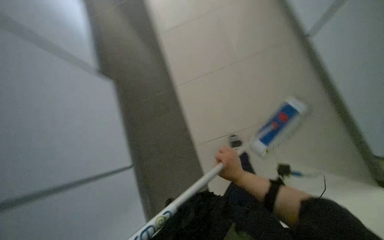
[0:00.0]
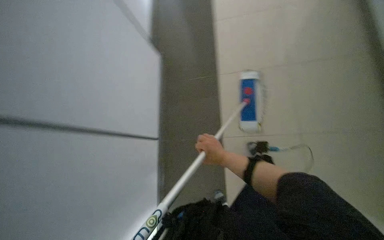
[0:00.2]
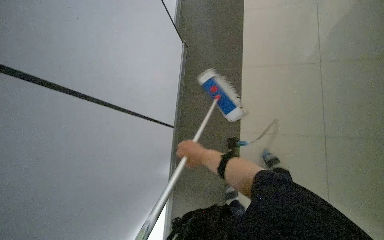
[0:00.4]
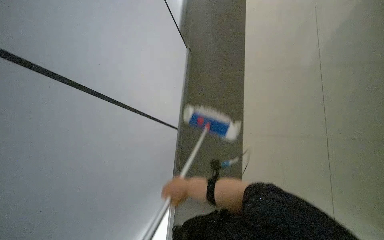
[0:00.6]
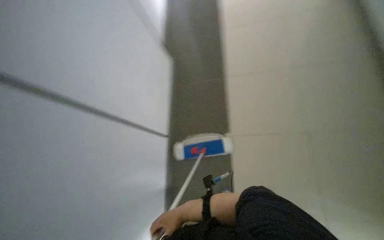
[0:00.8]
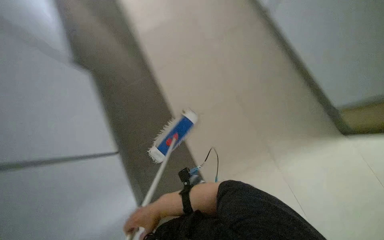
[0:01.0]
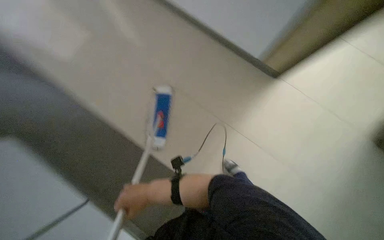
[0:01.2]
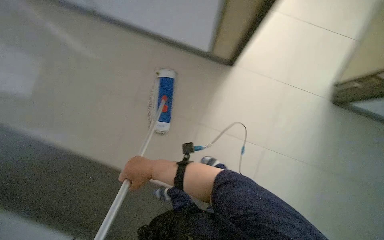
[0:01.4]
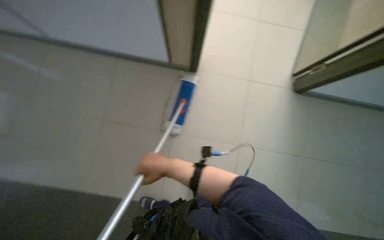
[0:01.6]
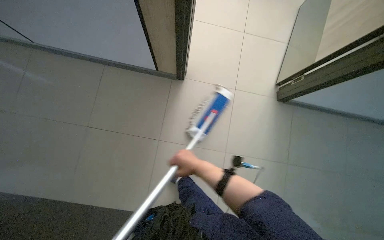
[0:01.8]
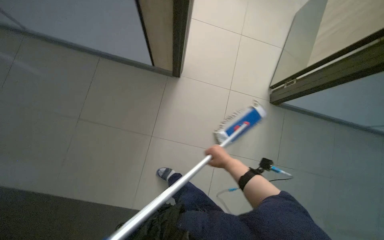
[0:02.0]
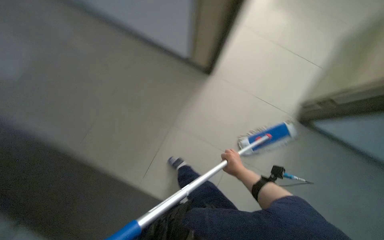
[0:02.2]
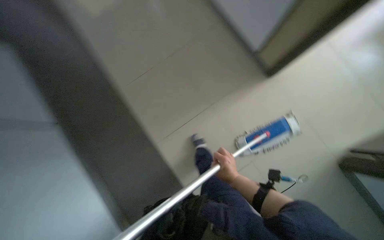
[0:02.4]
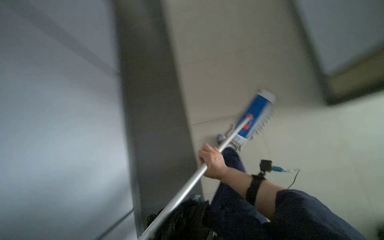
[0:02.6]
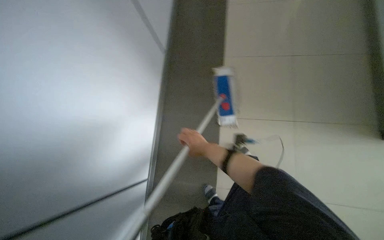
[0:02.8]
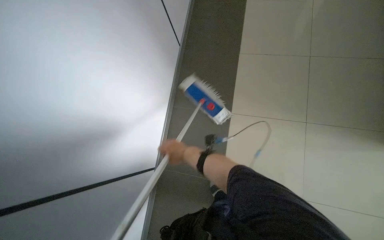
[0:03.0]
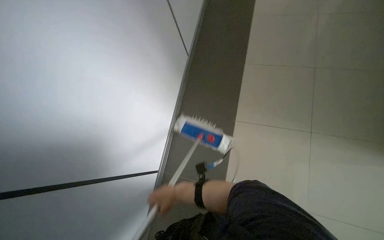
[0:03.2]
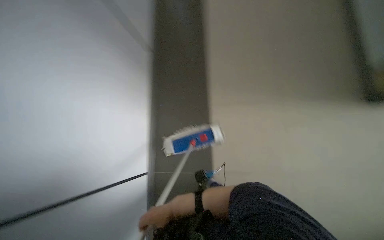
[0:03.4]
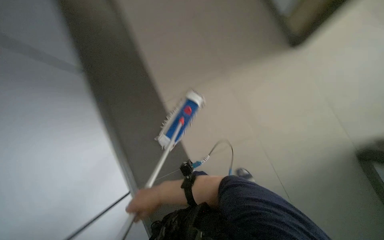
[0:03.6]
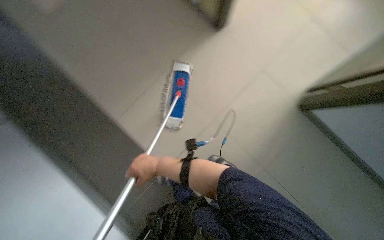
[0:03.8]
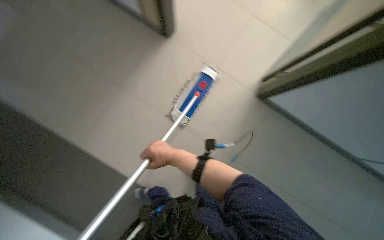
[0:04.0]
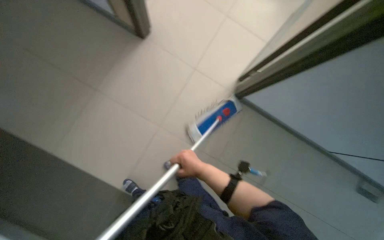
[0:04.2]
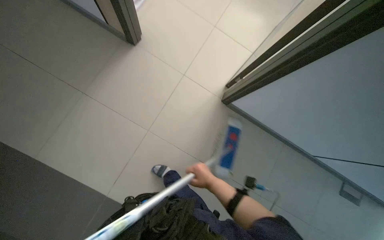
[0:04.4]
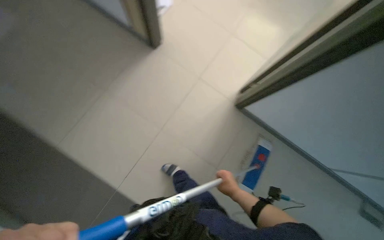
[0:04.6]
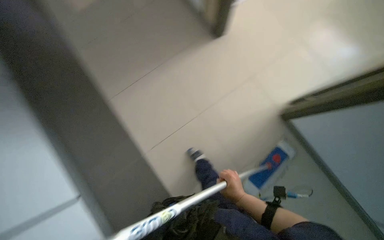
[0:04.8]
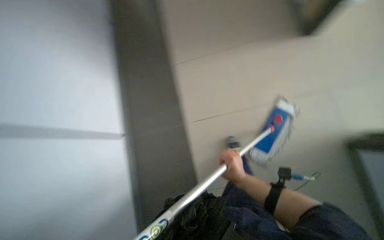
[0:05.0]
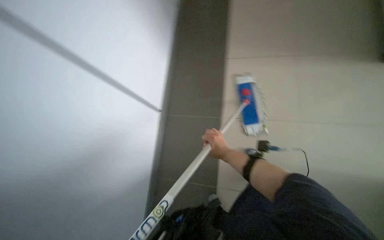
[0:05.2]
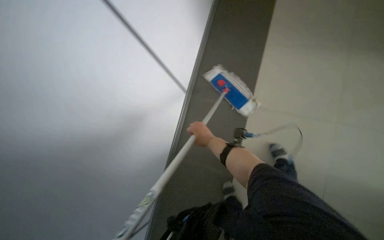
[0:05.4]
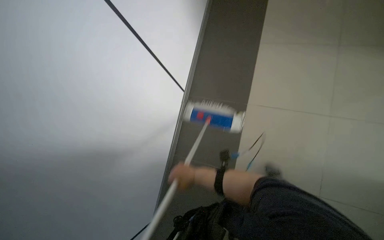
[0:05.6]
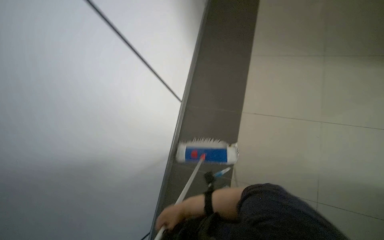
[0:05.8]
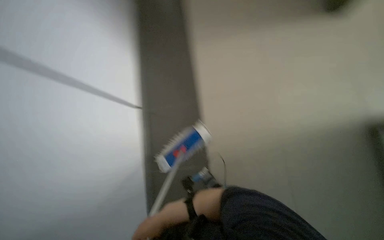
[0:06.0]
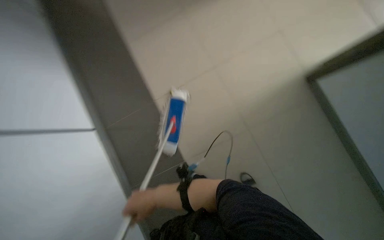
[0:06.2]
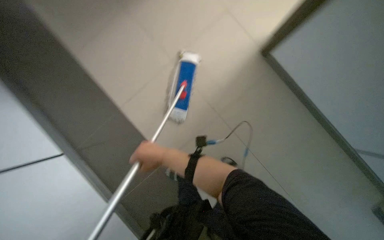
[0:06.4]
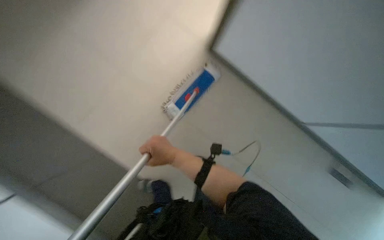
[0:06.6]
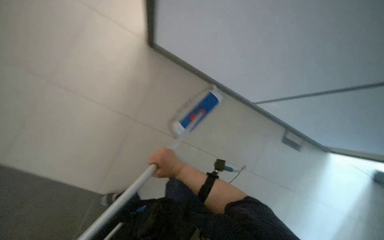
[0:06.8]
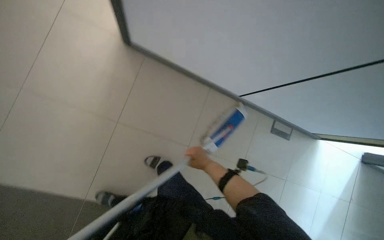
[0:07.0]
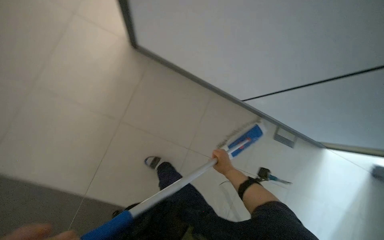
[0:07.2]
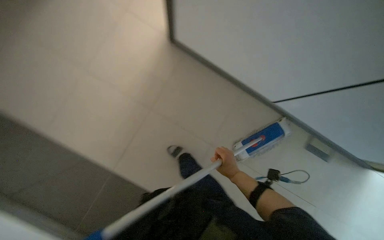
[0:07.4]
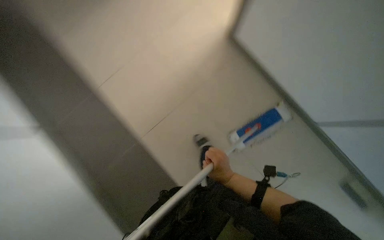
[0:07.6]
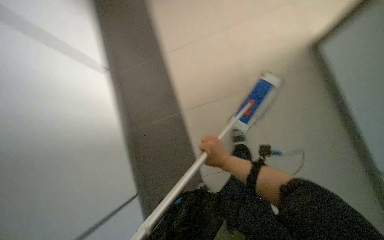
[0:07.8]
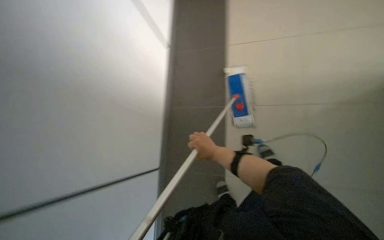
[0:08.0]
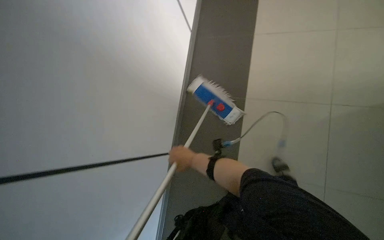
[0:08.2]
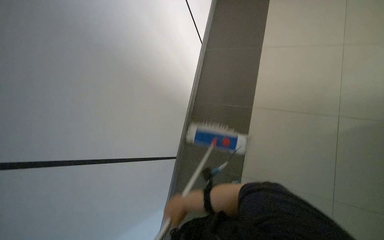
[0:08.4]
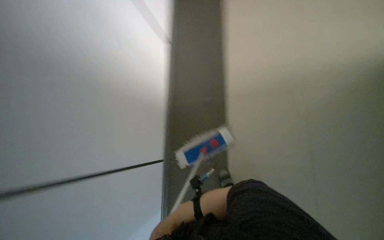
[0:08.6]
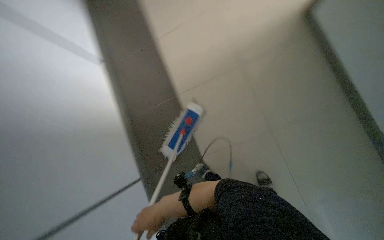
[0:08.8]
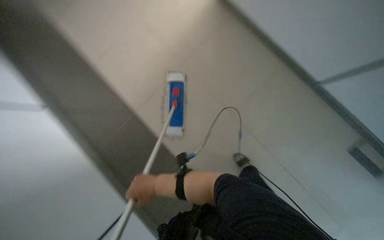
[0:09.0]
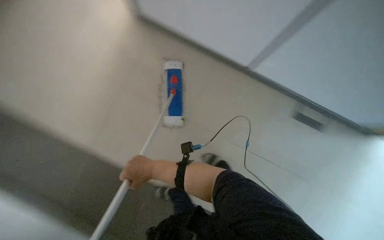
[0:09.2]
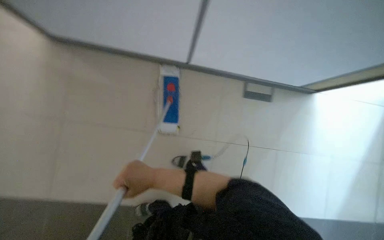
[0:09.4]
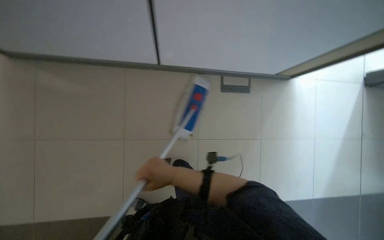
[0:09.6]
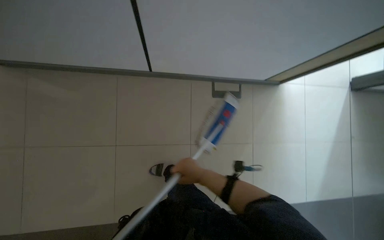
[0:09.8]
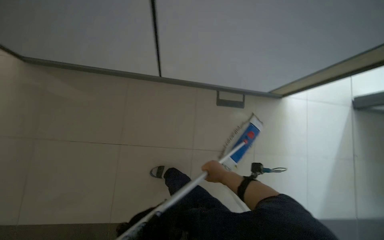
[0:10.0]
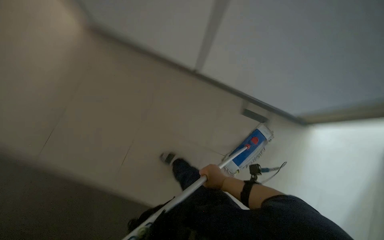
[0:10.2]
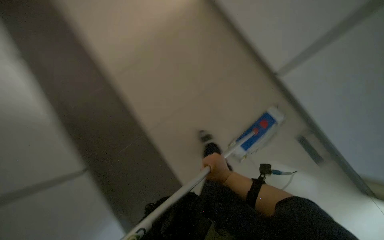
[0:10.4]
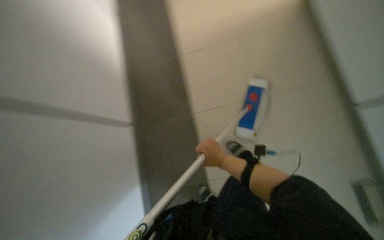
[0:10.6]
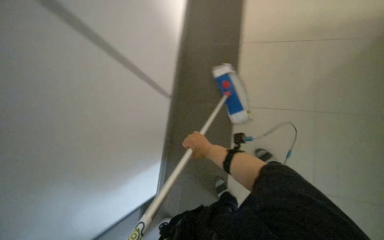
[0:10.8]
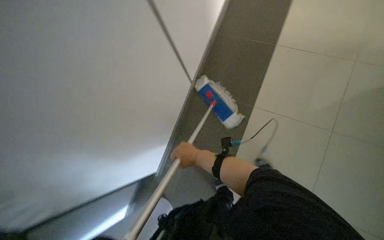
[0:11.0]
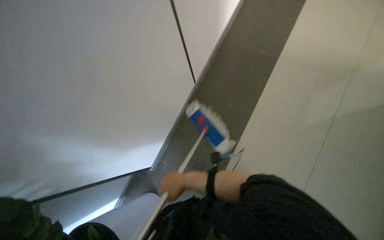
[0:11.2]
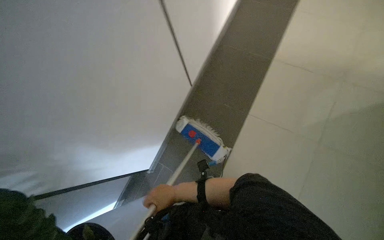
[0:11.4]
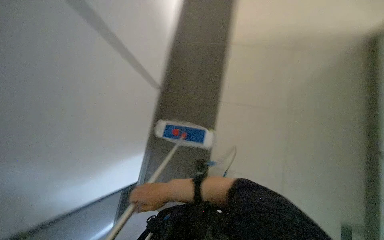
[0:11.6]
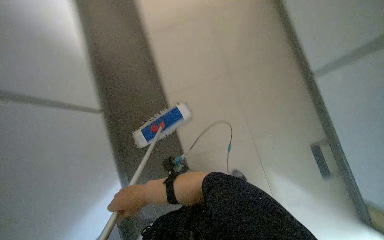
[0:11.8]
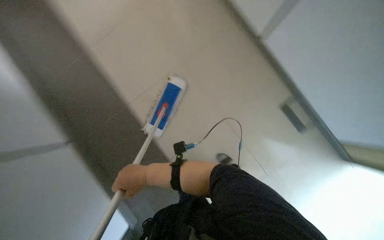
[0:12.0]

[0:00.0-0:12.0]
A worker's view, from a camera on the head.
Job: mopping floor.
The whole recording: Mopping the floor. The worker mops the floor of the room with a flat mop.
0:00.0 to 0:01.6: The right hand shifts some 20 cm to the left.
0:06.0 to 0:07.6: The camera is carried about 60 cm. The view tilts some 25 degrees upward.
0:10.4 to 0:12.0: The wearer's head swings some 60 degrees to the right. The wearer looks about 15 degrees further upward.

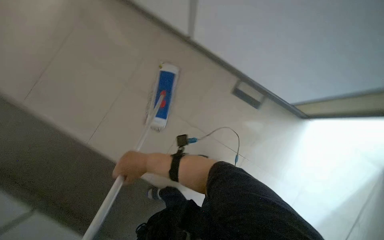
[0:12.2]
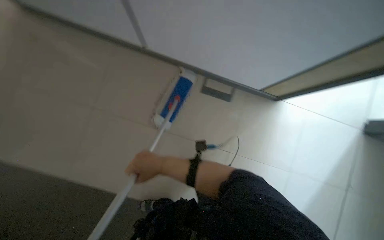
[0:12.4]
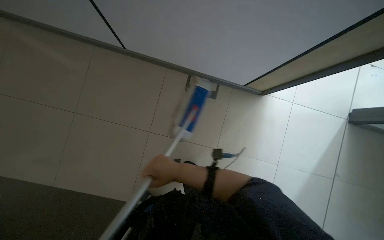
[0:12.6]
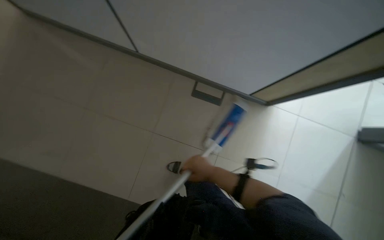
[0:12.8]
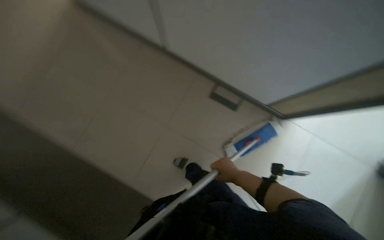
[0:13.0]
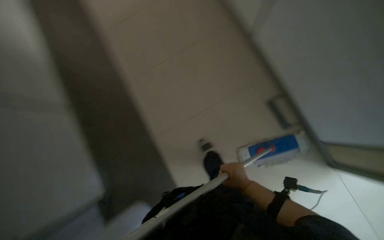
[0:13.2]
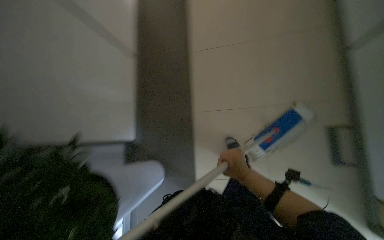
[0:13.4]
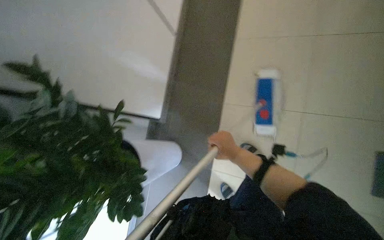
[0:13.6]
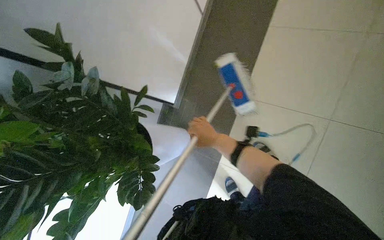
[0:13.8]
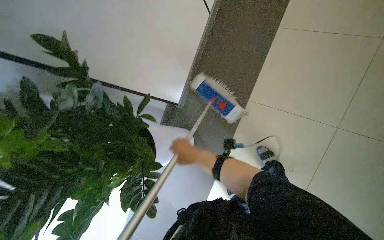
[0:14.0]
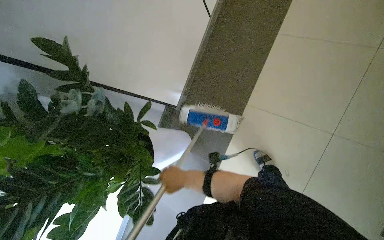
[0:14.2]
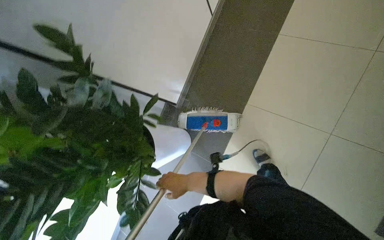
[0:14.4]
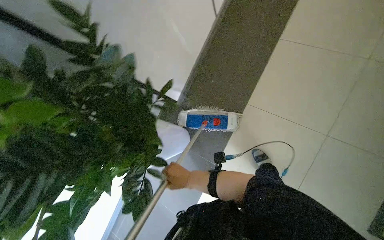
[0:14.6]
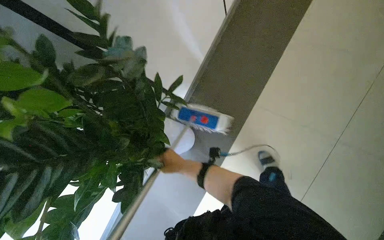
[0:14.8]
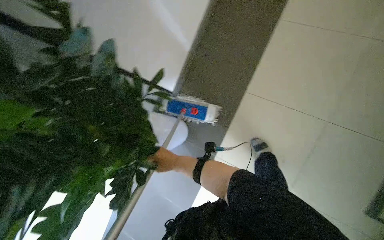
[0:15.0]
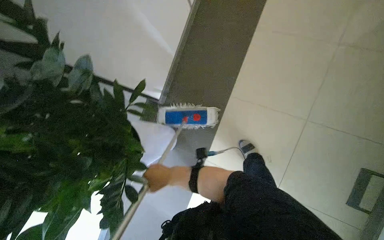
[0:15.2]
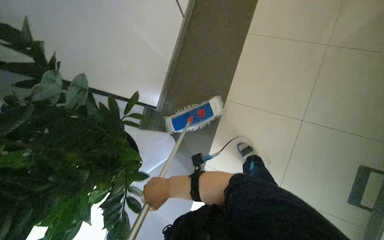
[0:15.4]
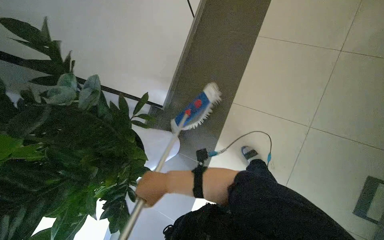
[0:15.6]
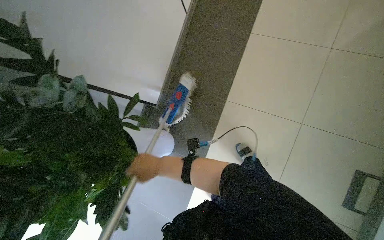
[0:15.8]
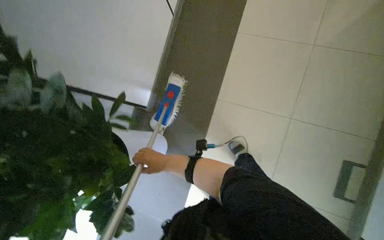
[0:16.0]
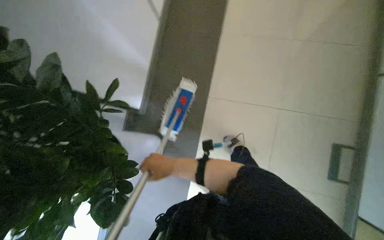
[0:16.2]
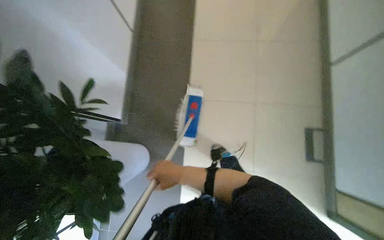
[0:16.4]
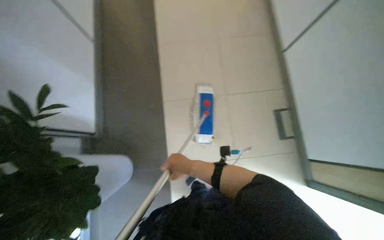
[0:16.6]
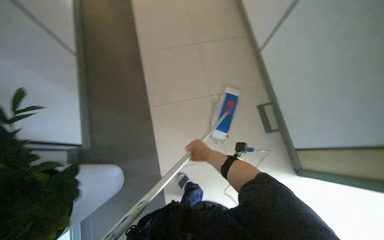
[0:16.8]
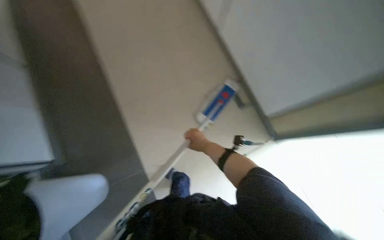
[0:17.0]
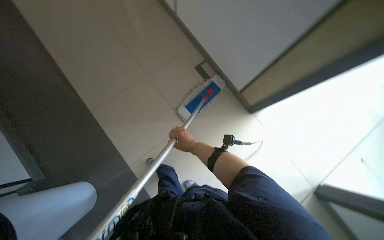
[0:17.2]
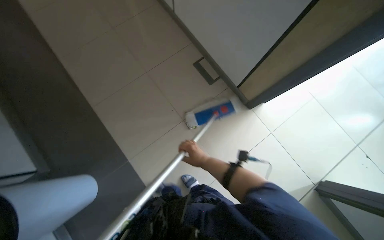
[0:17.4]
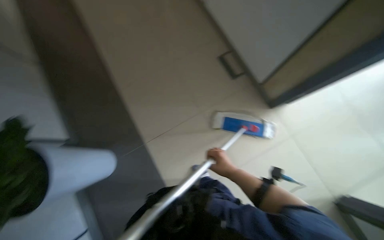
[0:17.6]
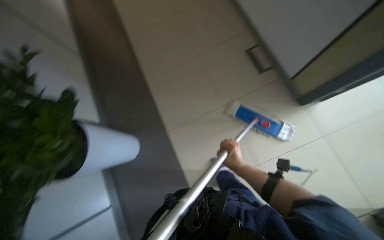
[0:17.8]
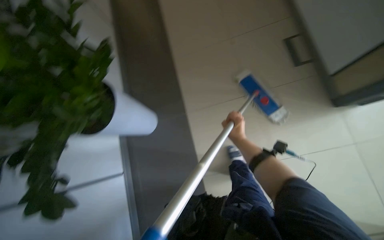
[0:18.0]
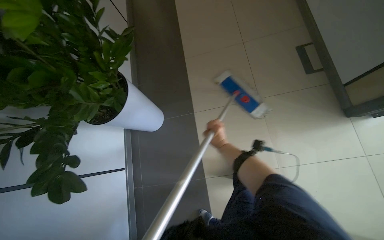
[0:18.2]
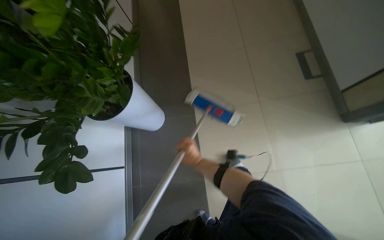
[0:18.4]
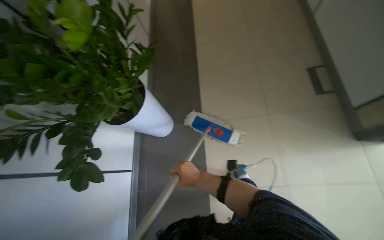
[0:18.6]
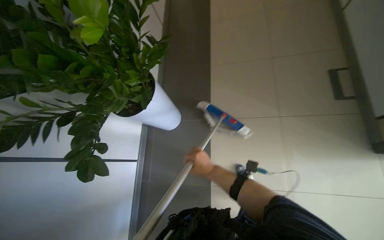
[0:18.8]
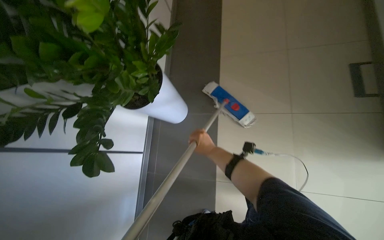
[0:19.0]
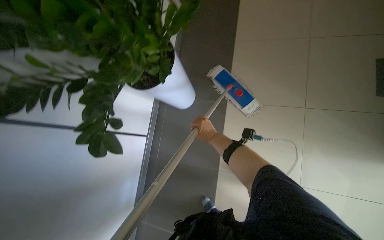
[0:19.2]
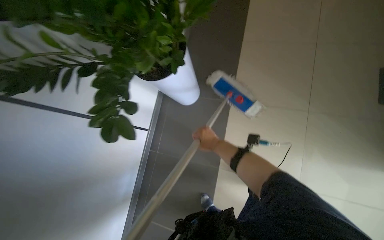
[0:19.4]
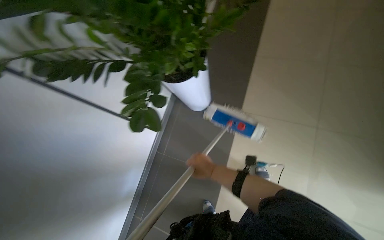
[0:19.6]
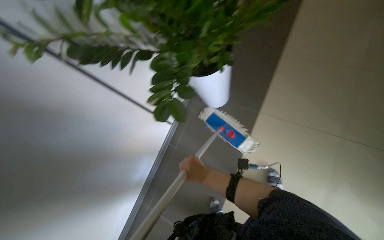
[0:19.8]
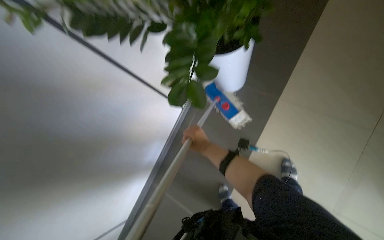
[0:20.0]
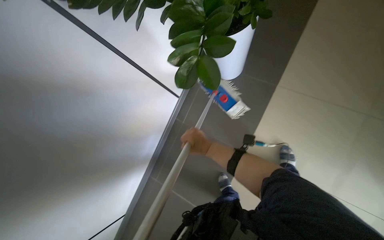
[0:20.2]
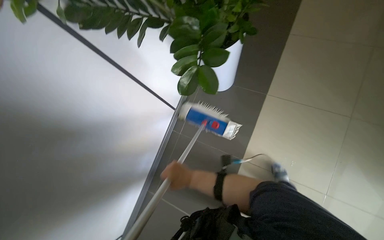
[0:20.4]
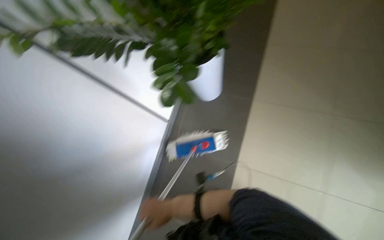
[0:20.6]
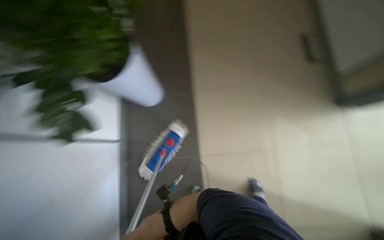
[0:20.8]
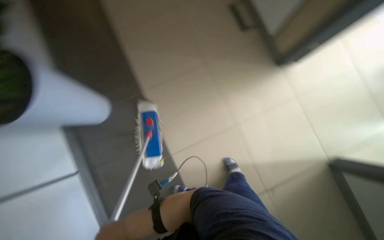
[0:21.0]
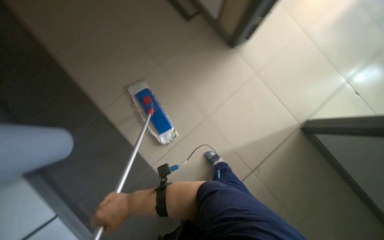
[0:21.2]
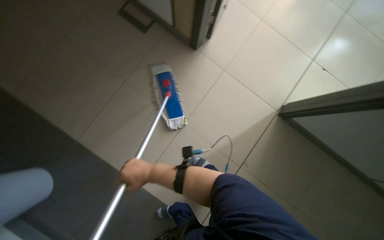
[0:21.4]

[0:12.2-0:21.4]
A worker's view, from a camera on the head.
Job: mopping floor.
The whole recording: Mopping the floor. The worker mops the floor of the room with a flat mop.
0:12.2 to 0:13.8: The wearer's head swings about 50 degrees to the left.
0:13.8 to 0:15.2: The wearer moves roughly 50 cm.
0:15.2 to 0:16.8: The right hand goes about 20 cm to the right and farther from the camera.
0:18.4 to 0:19.8: The wearer's head swings some 30 degrees to the left. The right hand travels up the picture and back again, about 10 cm each way.
0:19.8 to 0:21.4: The wearer's head swings about 20 degrees to the right. The right hand goes about 30 cm to the left, and moves some 20 cm down the picture and comes back.
